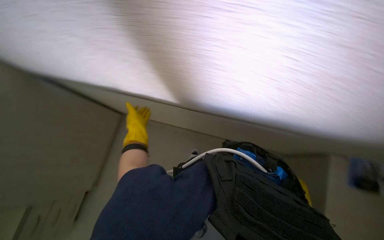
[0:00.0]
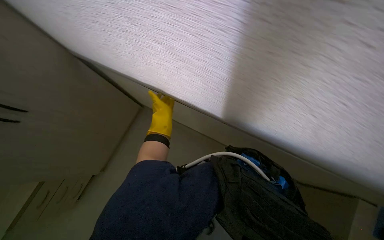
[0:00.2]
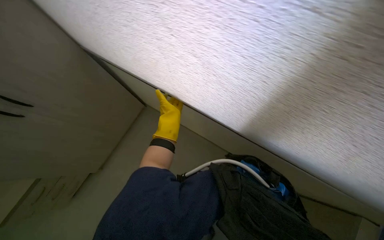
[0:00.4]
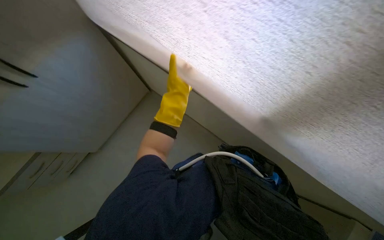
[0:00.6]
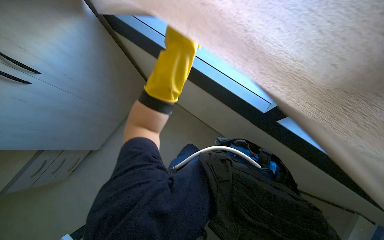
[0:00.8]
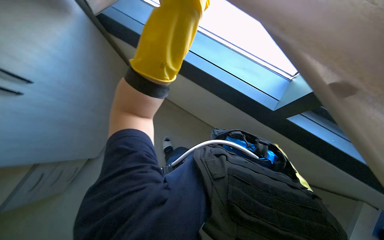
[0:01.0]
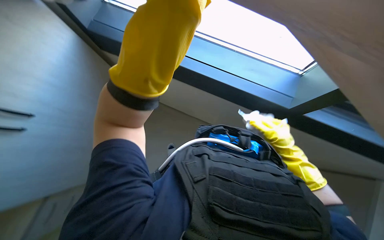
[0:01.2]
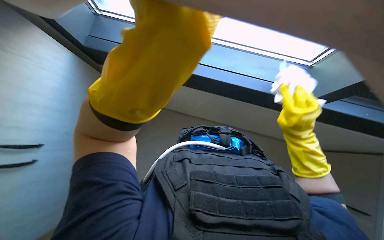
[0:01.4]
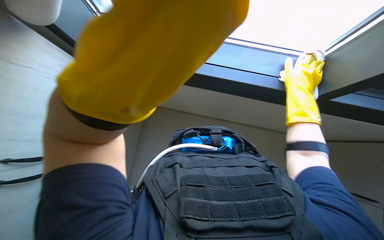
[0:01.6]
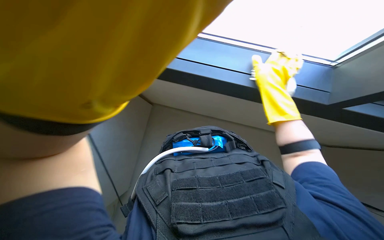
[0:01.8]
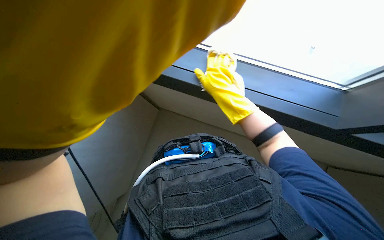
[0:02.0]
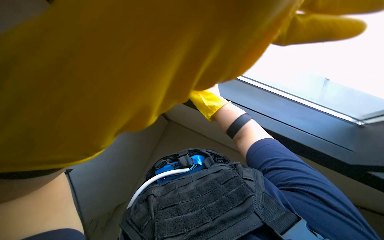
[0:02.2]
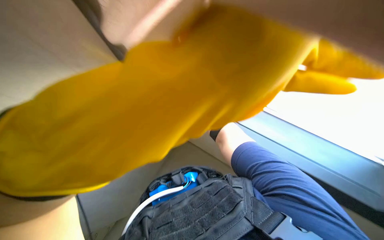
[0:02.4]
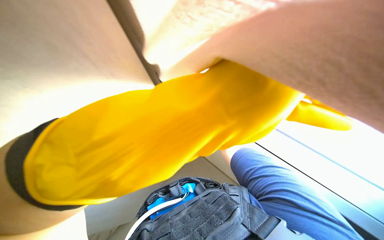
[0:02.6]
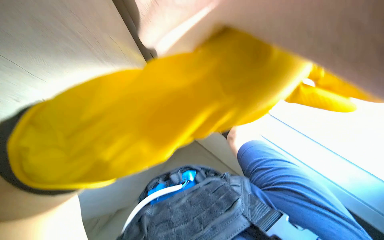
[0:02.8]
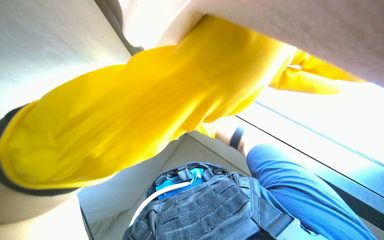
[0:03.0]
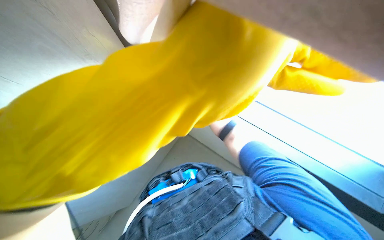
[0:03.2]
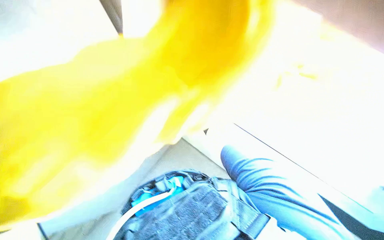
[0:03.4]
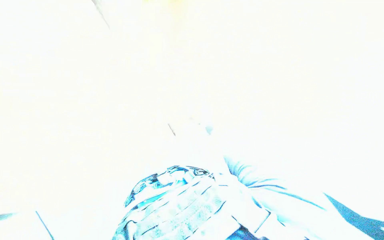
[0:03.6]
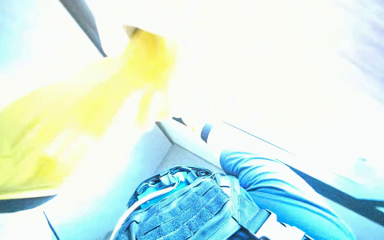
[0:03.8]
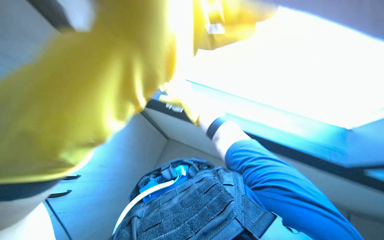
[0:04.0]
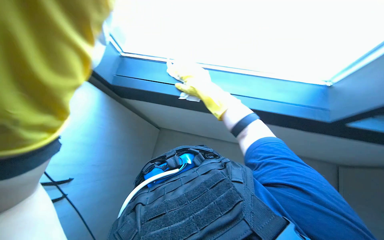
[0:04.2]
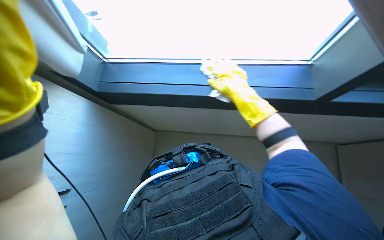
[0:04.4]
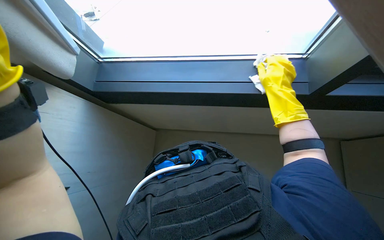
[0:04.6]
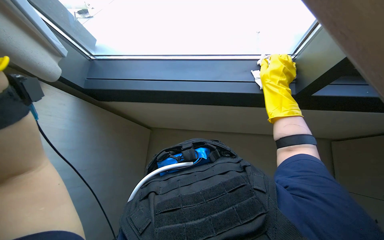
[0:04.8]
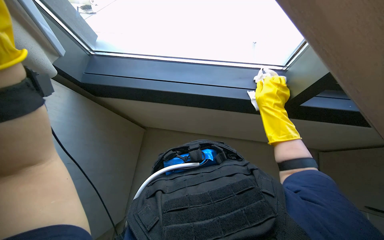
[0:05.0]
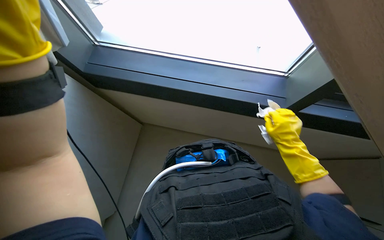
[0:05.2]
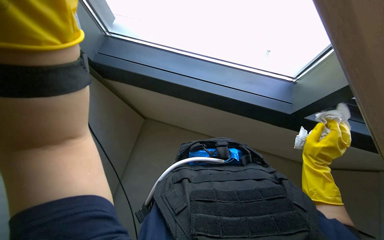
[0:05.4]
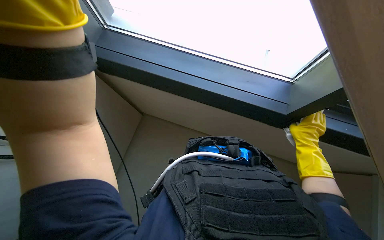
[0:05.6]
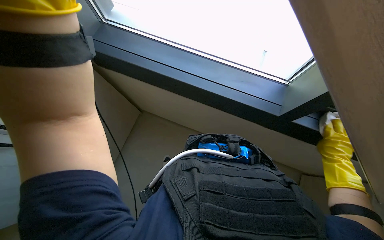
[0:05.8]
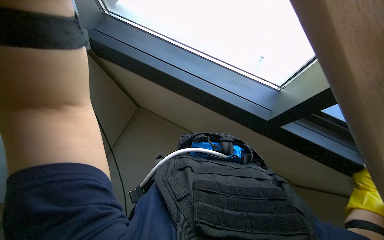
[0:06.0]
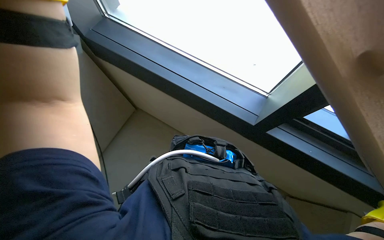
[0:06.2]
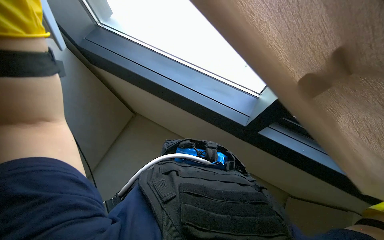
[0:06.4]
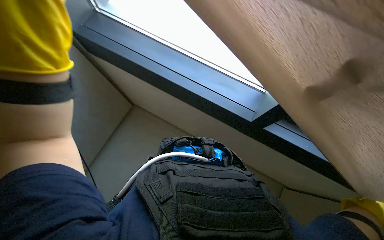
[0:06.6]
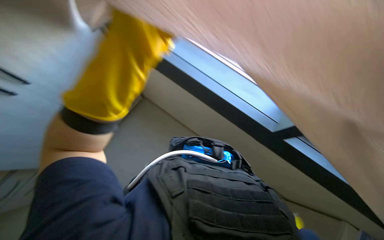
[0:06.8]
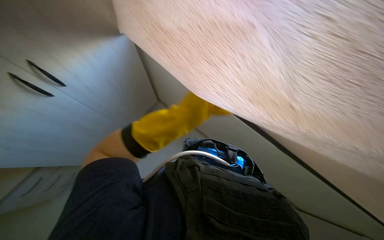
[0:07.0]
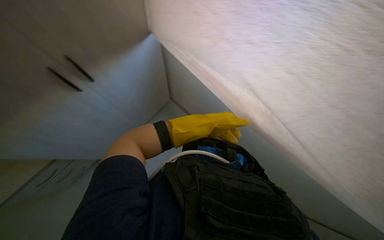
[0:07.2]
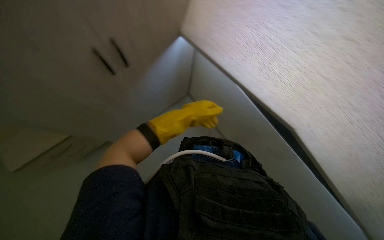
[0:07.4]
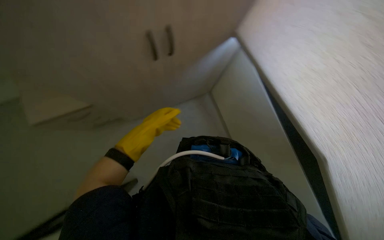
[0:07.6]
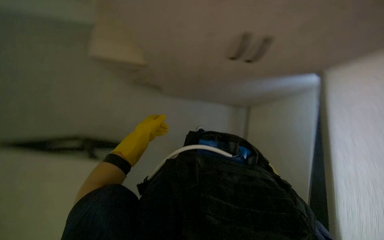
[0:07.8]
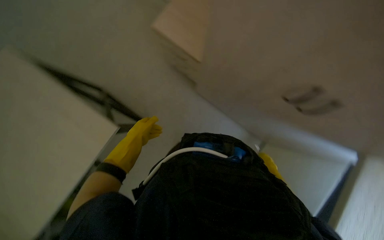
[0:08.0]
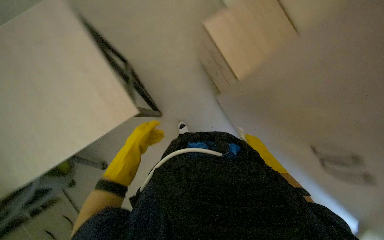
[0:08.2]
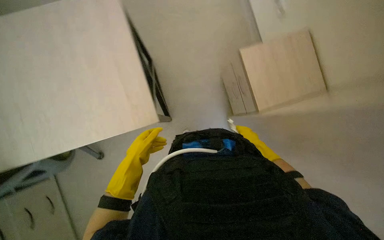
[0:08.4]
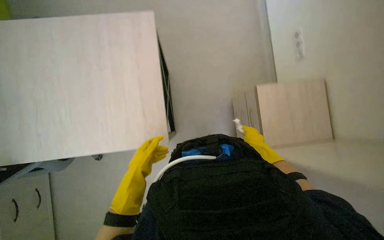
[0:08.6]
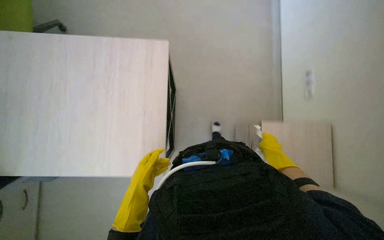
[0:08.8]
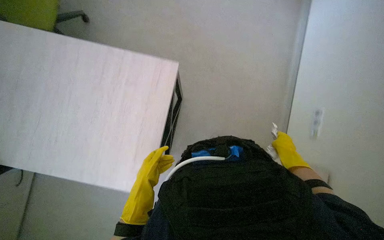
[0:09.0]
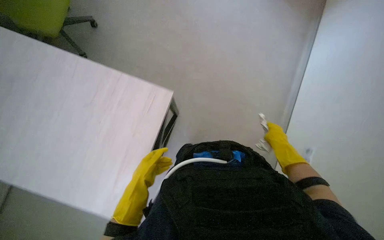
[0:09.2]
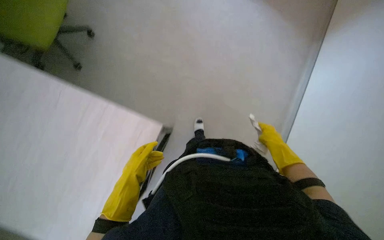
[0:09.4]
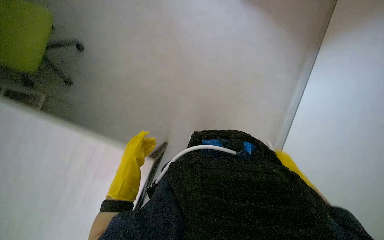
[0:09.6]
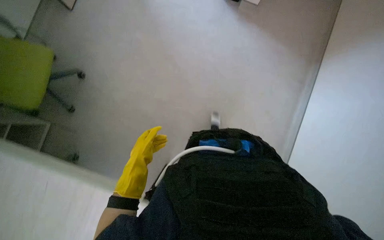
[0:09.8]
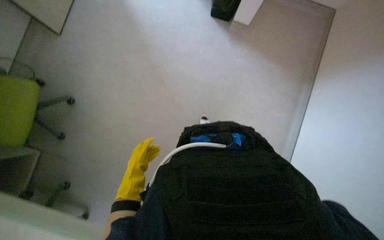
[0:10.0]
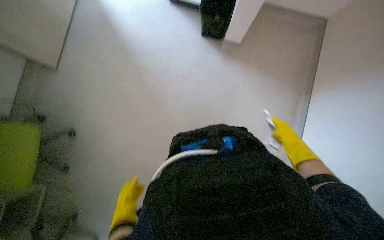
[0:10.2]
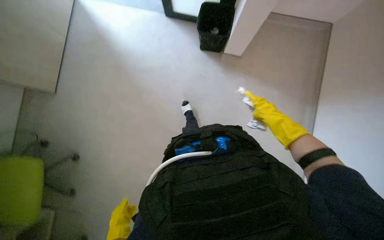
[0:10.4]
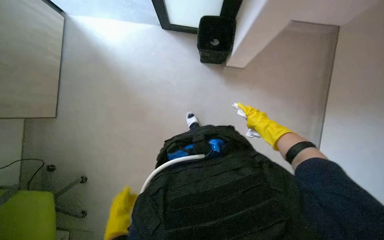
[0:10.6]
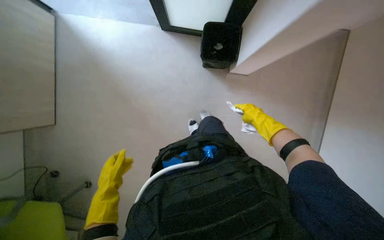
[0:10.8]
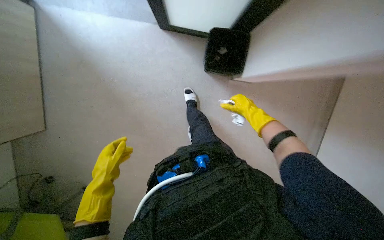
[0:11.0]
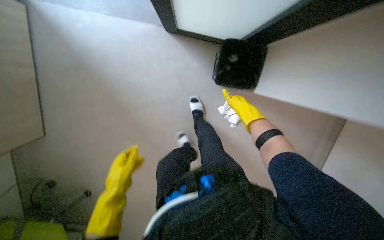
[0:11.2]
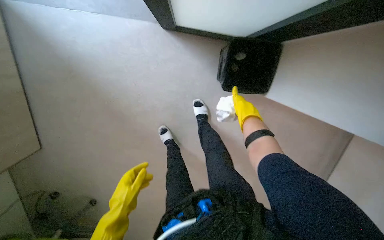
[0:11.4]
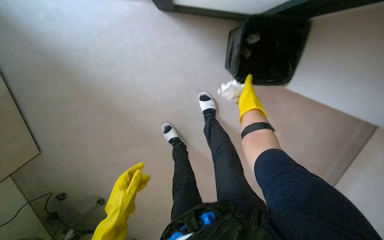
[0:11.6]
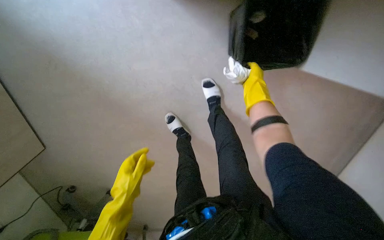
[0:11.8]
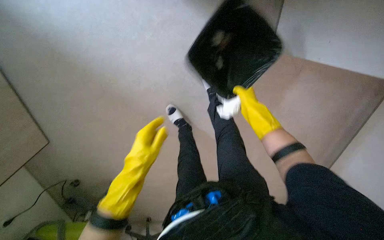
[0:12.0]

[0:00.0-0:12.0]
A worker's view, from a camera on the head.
Job: wiping surfaces.
The whole recording: Wiping office furniture and equipment. The worker wipes various office furniture and equipment, including chairs, desks, door handles, keyboards, and monitors.
0:00.0 to 0:01.6: The wearer's head swings approximately 30 degrees to the right.
0:01.6 to 0:03.0: The view tips upward by roughly 20 degrees.
0:04.4 to 0:06.0: The scene turns some 25 degrees clockwise in the picture.
0:07.6 to 0:09.0: The left hand shifts about 10 cm down the picture.
0:09.0 to 0:10.4: The right hand goes roughly 15 cm up the picture and to the left; the left hand moves to the left and down the picture, approximately 20 cm.
0:10.4 to 0:12.0: The left hand goes about 50 cm up the picture.

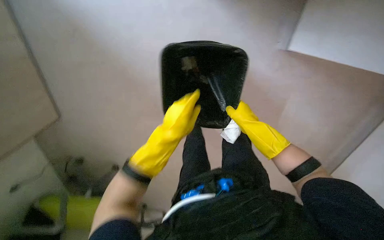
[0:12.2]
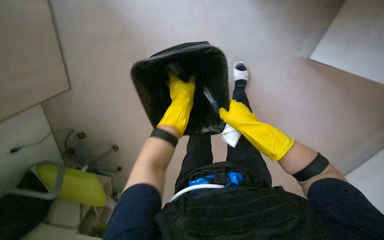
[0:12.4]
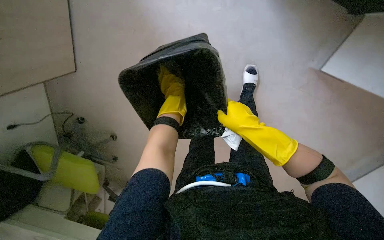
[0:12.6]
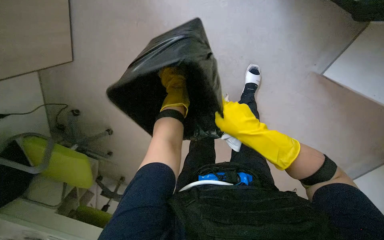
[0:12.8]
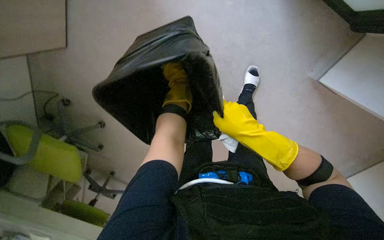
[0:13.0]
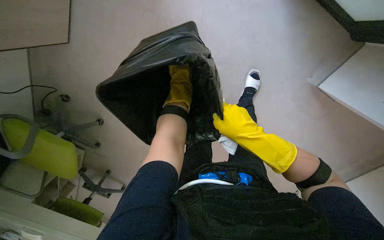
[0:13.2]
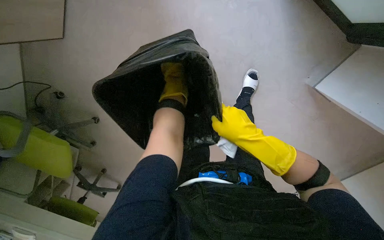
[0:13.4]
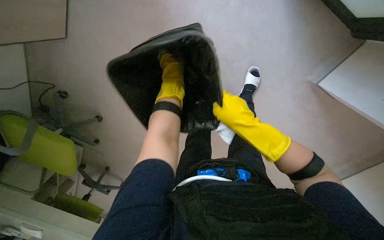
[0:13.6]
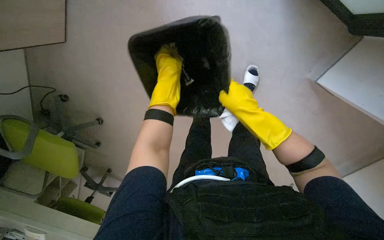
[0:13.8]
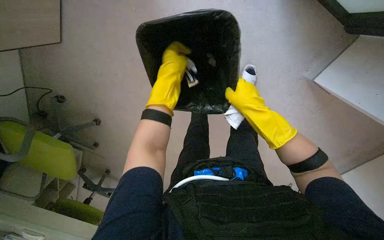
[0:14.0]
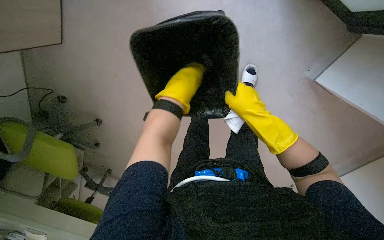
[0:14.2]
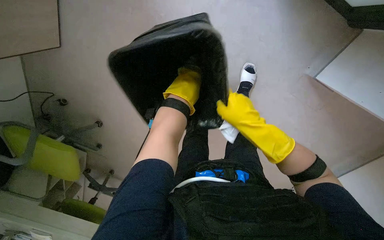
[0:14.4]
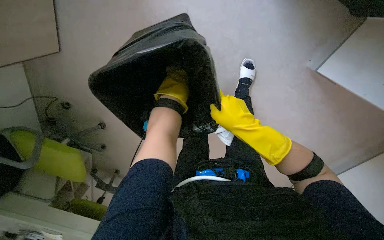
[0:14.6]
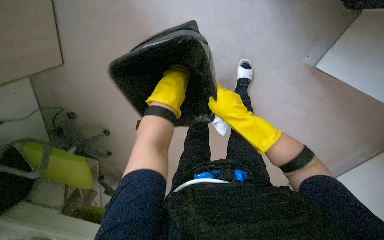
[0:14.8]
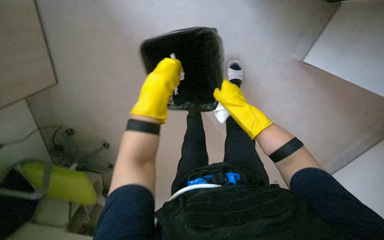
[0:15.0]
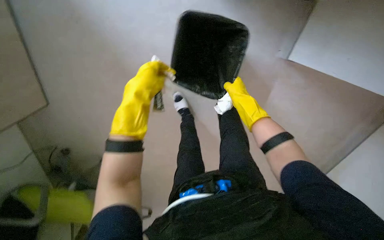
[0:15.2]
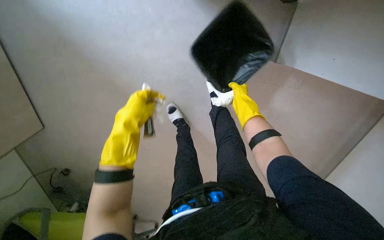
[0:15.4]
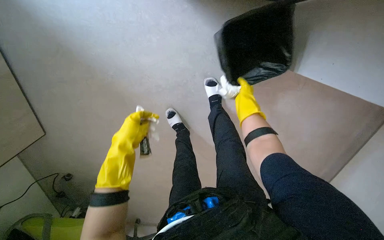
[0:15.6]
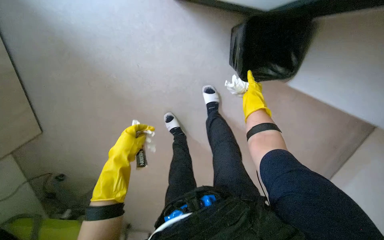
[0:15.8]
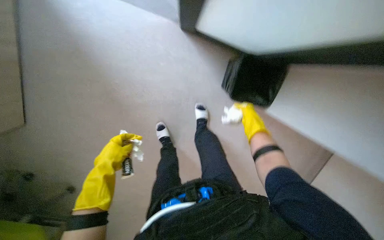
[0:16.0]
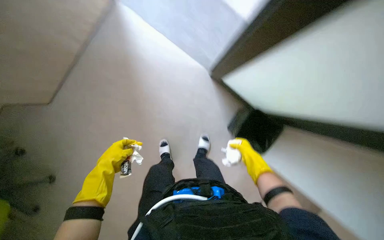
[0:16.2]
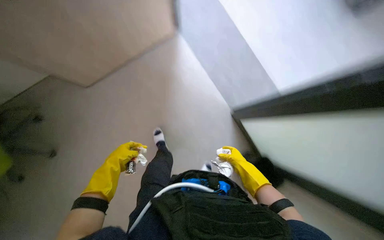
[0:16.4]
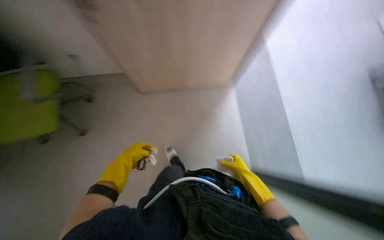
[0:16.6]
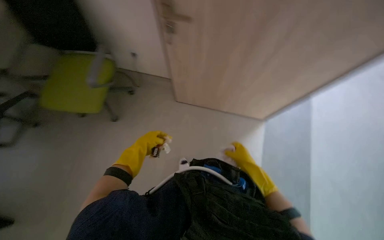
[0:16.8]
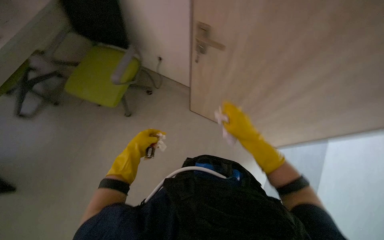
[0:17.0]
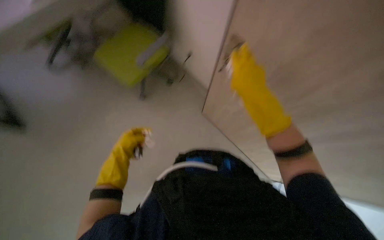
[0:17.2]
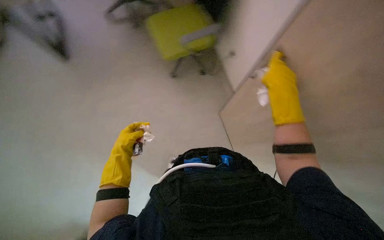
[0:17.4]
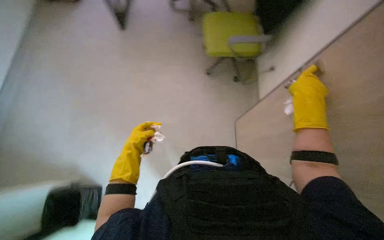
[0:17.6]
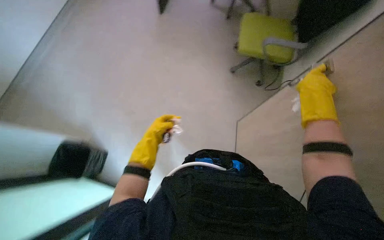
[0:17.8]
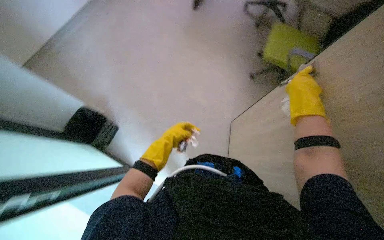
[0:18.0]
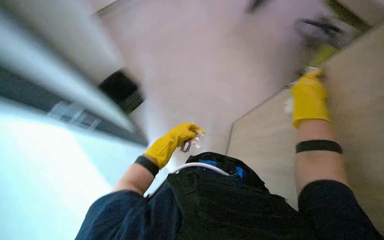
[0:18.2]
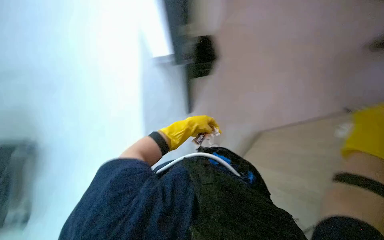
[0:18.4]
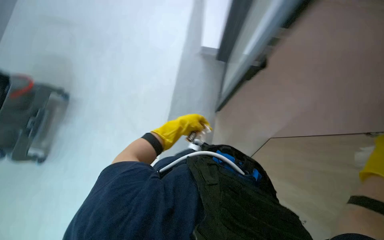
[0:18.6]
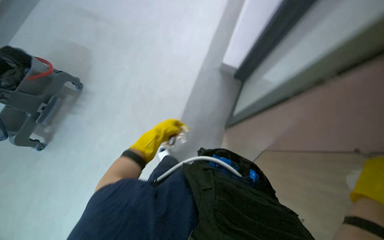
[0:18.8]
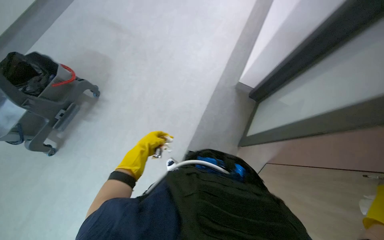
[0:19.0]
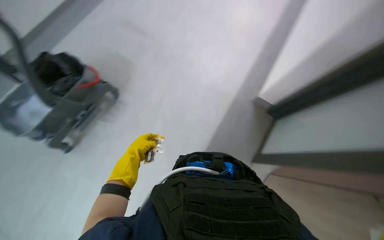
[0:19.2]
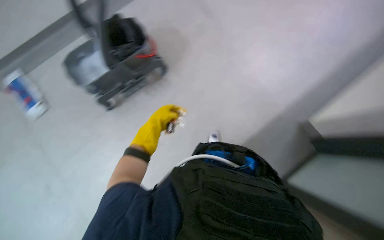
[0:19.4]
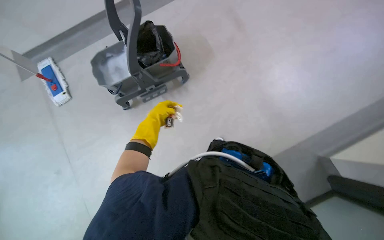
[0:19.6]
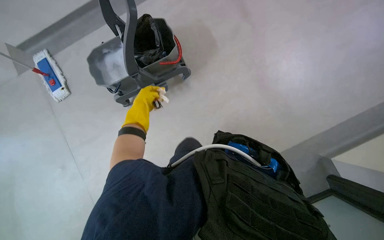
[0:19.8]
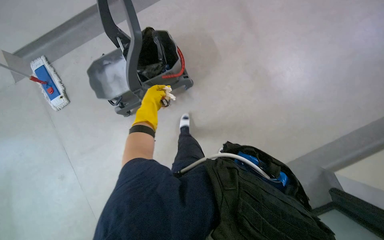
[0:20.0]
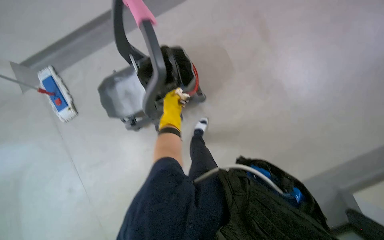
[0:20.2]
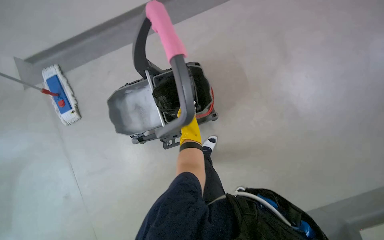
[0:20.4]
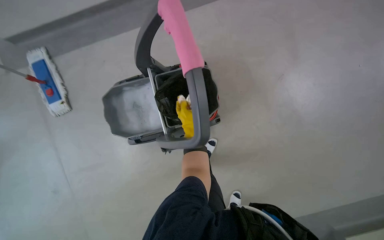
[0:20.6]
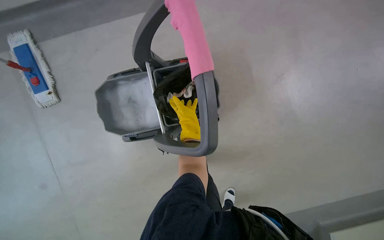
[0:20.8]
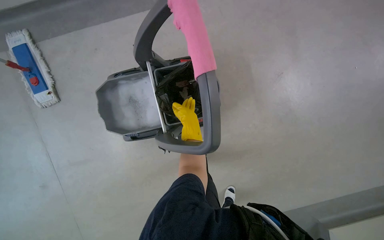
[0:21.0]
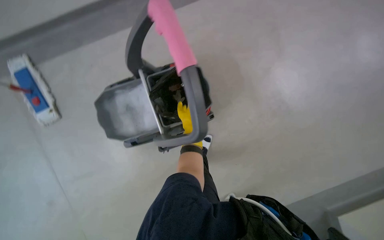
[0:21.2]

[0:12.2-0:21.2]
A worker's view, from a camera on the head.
Job: wiping surfaces.
The whole recording: Wiping office furniture and equipment. The worker wipes various office furniture and equipment, including chairs, desks, door handles, keyboards, and monitors.
0:12.2 to 0:13.8: The left hand goes about 10 cm up the picture.
0:13.8 to 0:15.2: The left hand moves nearer to the camera, approximately 10 cm, while the right hand heads farther from the camera, covering about 10 cm.
0:15.2 to 0:16.6: The view tilts about 15 degrees upward. The scene rotates clockwise by about 25 degrees.
0:16.6 to 0:18.2: The wearer looks about 40 degrees further to the left. The right hand heads up the picture, covering approximately 50 cm.
0:18.2 to 0:19.8: The wearer looks some 55 degrees further to the left.
0:19.8 to 0:21.2: The camera travels about 50 cm.
